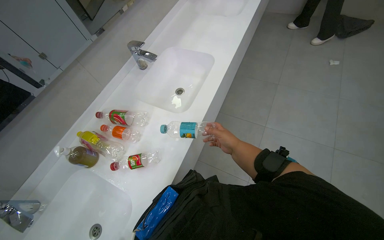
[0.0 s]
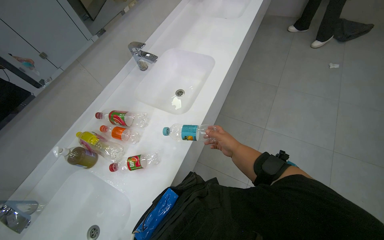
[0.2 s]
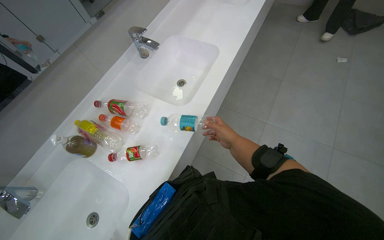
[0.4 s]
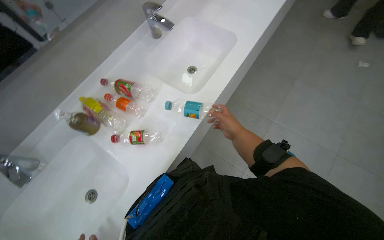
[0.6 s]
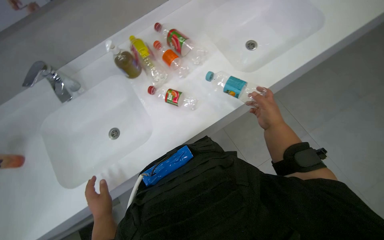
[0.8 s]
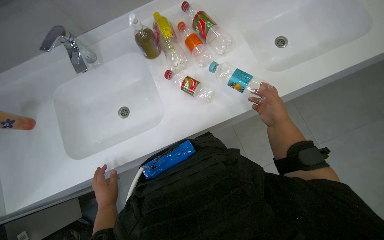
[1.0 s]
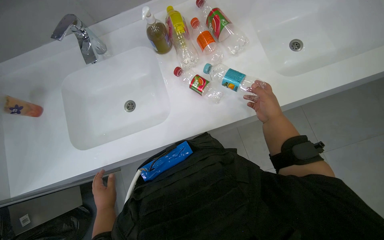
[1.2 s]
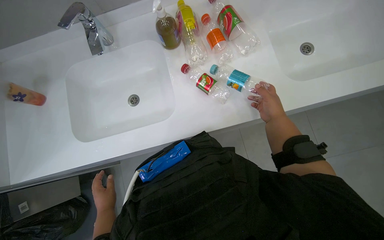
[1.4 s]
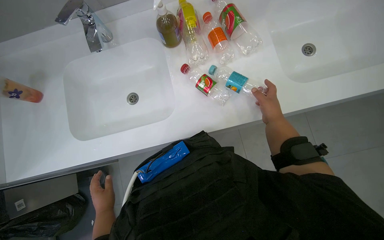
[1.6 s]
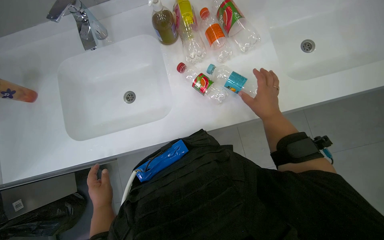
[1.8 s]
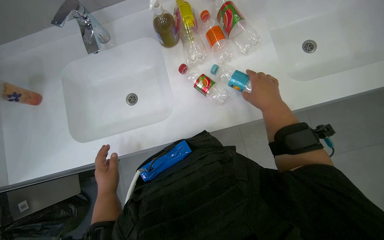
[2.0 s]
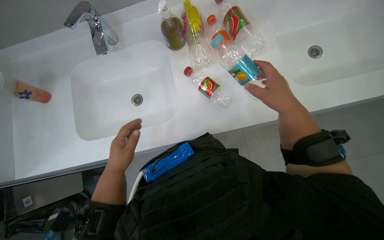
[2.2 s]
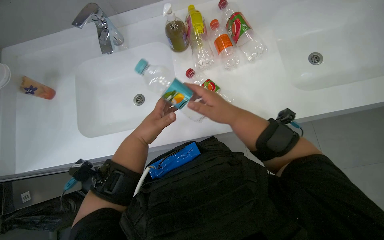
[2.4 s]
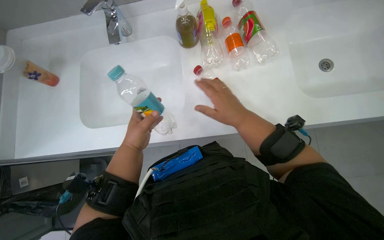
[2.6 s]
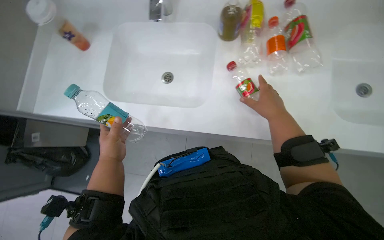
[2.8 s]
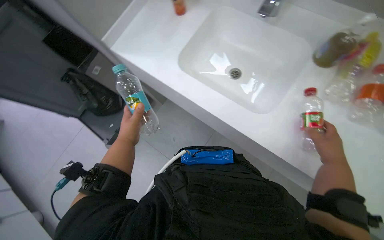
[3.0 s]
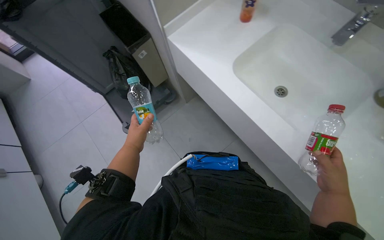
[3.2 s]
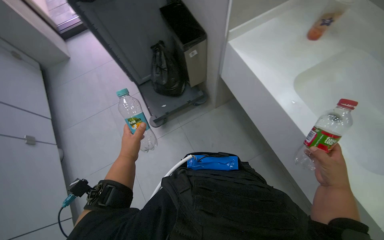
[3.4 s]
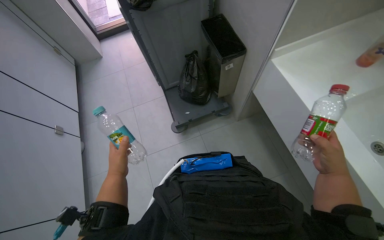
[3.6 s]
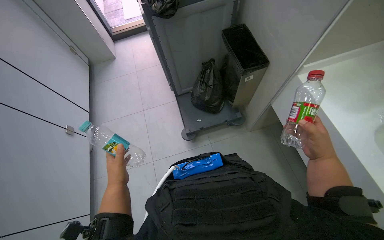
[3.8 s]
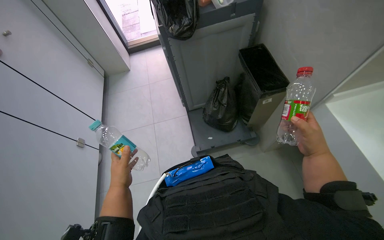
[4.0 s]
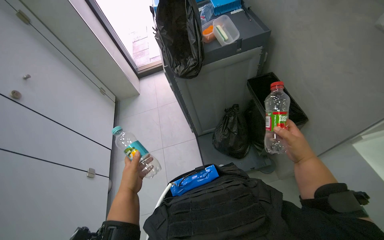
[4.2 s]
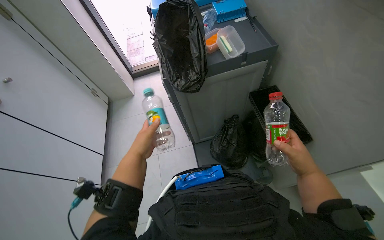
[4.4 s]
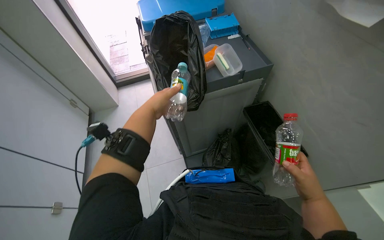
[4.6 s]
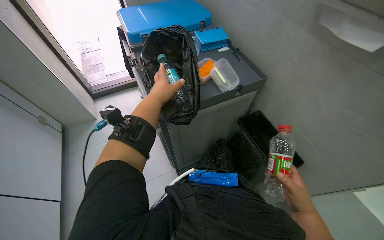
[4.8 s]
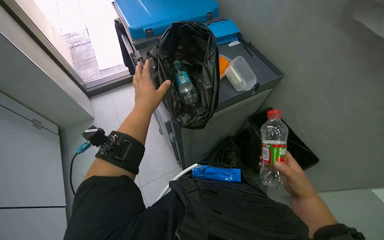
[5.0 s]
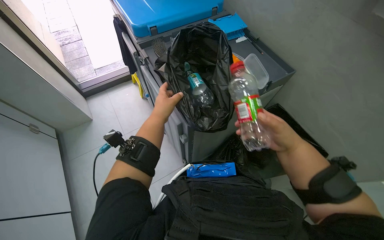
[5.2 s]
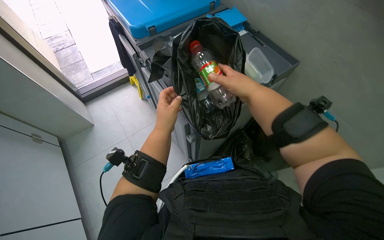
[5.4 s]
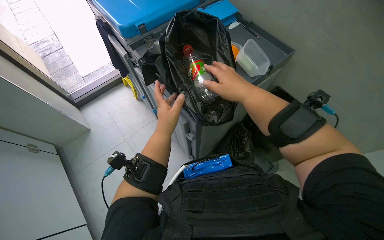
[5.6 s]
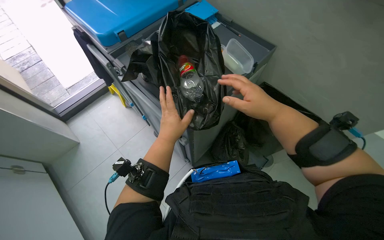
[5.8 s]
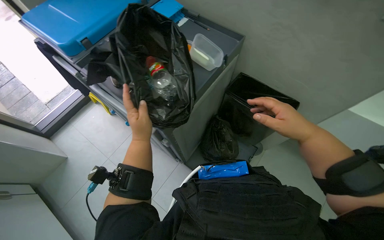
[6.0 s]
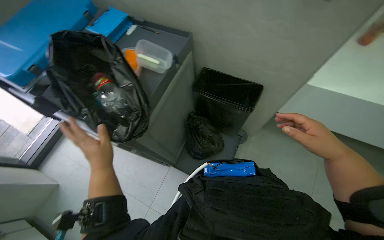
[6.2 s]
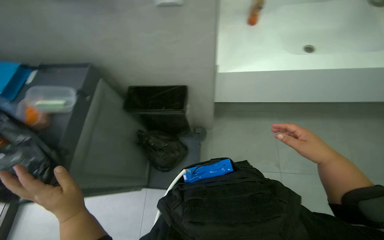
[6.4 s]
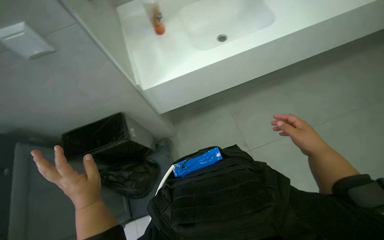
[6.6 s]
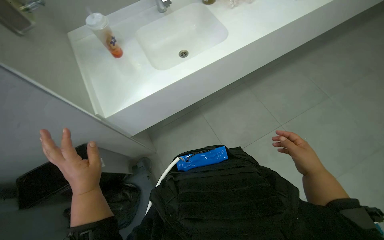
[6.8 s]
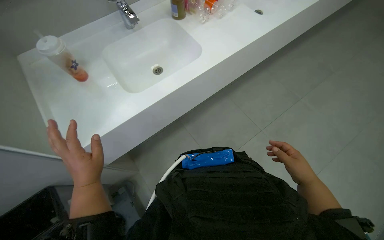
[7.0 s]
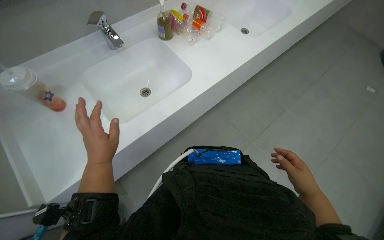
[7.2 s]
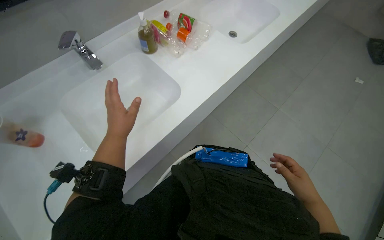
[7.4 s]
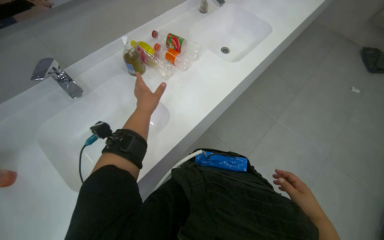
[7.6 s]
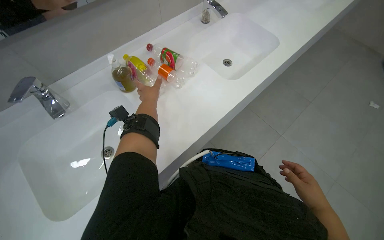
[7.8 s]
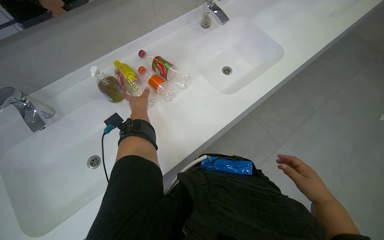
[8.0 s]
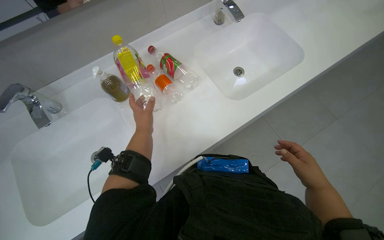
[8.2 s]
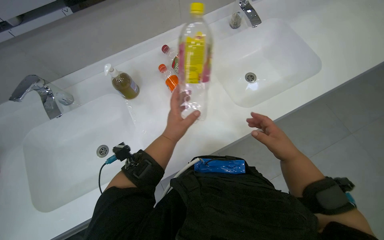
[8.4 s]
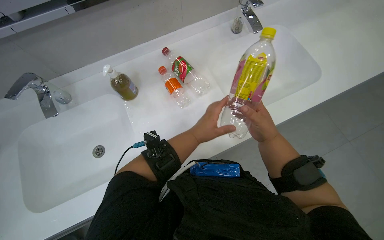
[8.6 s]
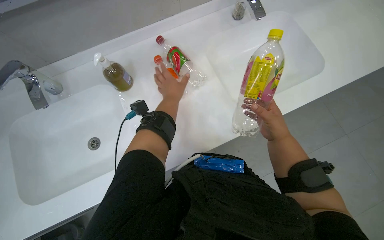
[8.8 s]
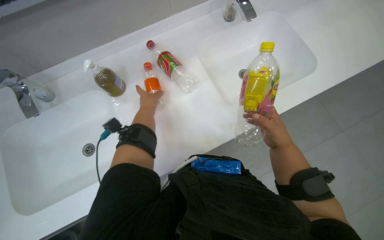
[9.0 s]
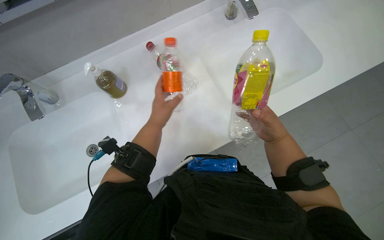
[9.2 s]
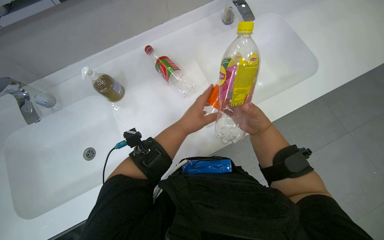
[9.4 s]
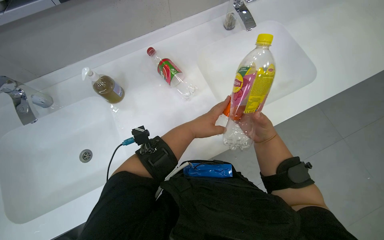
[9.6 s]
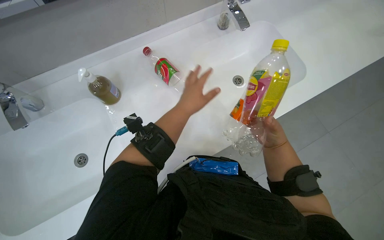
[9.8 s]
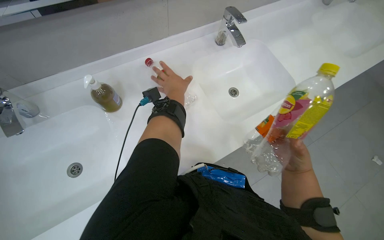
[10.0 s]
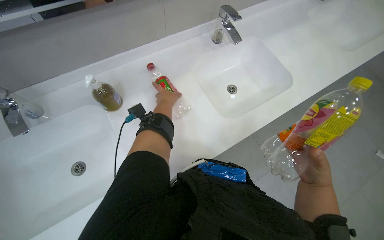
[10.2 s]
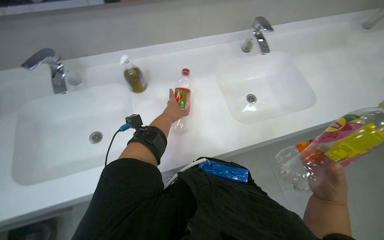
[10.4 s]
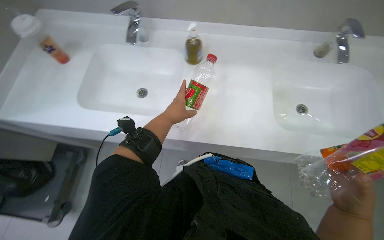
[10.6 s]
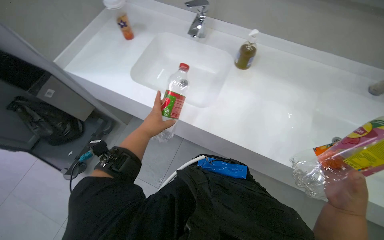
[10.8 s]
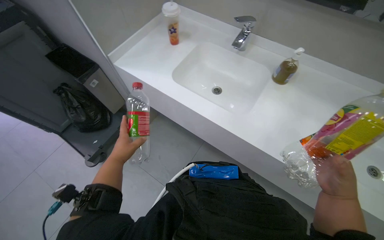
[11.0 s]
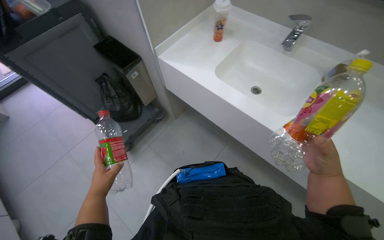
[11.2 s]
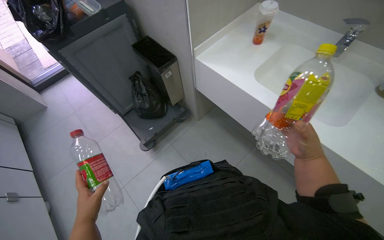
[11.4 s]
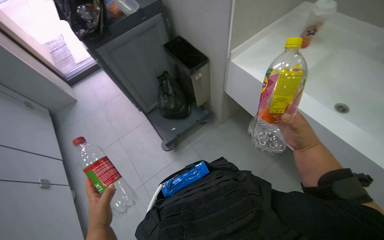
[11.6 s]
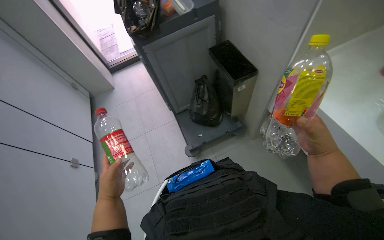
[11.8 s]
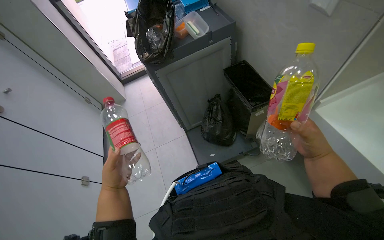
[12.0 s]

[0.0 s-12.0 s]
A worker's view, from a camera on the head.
Job: managing trash.
The whole recording: Collecting and disposing rinsed bottles. The worker collects rinsed bottles from the counter and places them into a trash bin.
0.0 to 1.6 s: The head turns to the left by roughly 50 degrees. The wearer looks approximately 25 degrees further downward.
1.6 to 3.0 s: The left hand is displaced up the picture by roughly 10 cm.
3.0 to 4.4 s: The wearer moves approximately 50 cm. The head rotates approximately 15 degrees to the left. The view tips upward by some 15 degrees.
4.4 to 6.0 s: The head rotates about 40 degrees to the right. The right hand is displaced to the left by roughly 25 cm, and moves roughly 30 cm up the picture and comes back, while the left hand shifts some 30 cm up the picture.
6.0 to 7.6 s: The head travels some 60 cm. The head rotates about 60 degrees to the right.
7.6 to 9.0 s: The wearer moves some 40 cm. The head turns to the left by roughly 20 degrees.
9.0 to 10.4 s: The right hand moves down the picture, roughly 10 cm.
10.4 to 12.0 s: The wearer moves some 80 cm. The wearer's head swings about 60 degrees to the left.

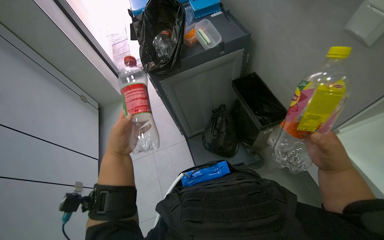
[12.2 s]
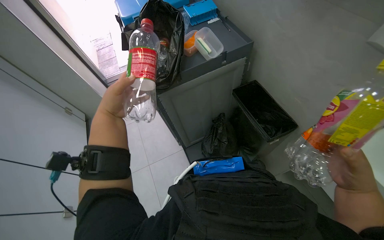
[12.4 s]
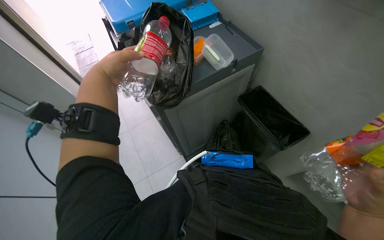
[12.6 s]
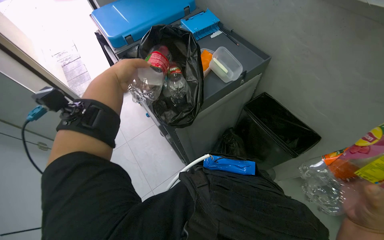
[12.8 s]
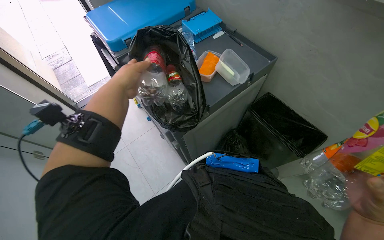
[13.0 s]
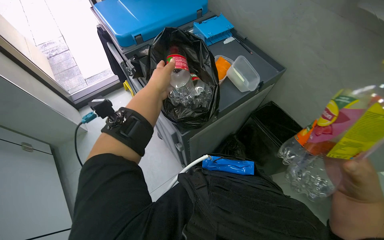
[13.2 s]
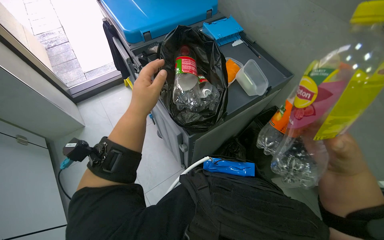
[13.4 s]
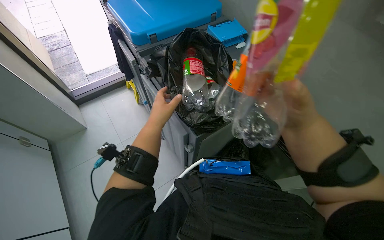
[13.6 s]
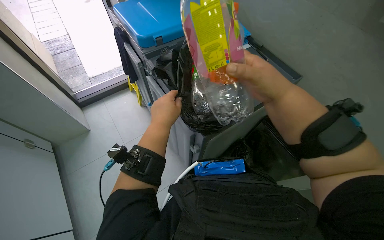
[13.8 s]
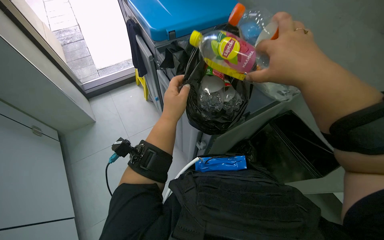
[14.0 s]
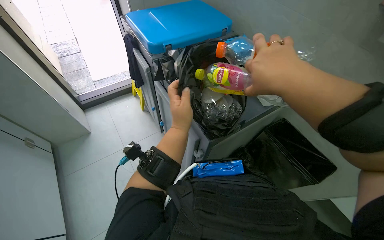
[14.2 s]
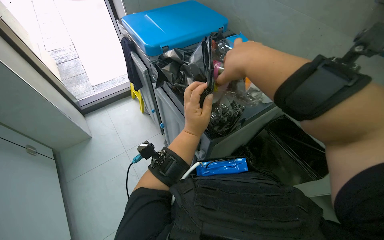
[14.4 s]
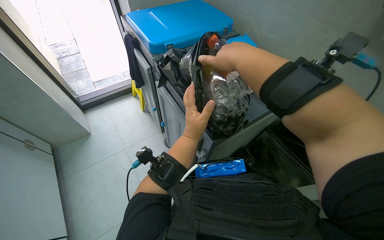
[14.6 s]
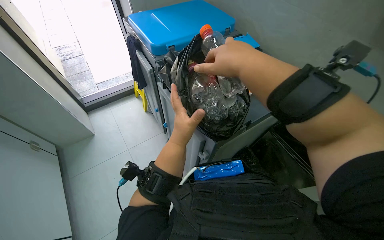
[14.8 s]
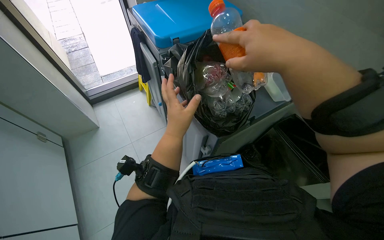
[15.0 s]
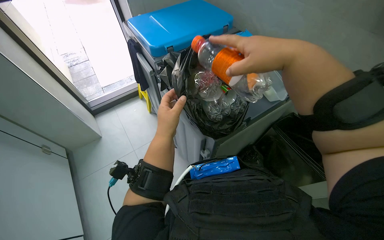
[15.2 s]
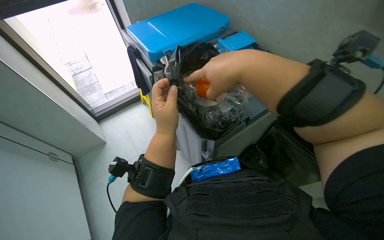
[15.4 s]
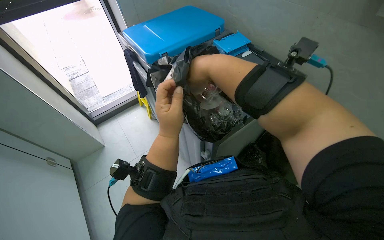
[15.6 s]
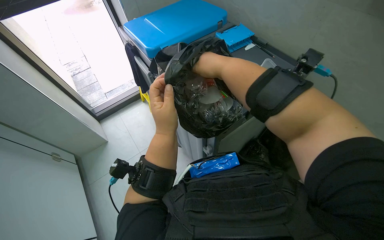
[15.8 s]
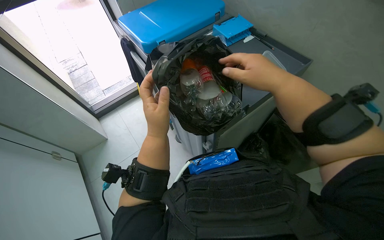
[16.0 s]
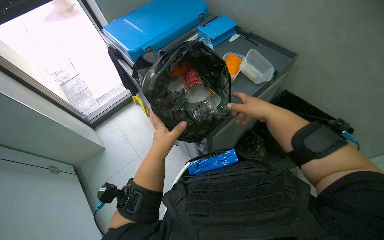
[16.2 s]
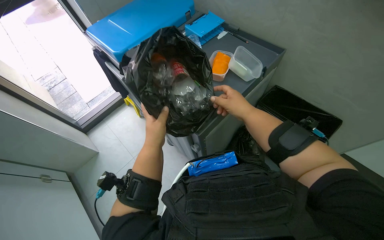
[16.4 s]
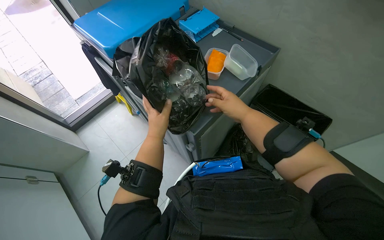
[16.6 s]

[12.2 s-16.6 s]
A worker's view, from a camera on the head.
Job: managing trash.
The whole recording: Collecting and disposing rinsed bottles. The worker collects rinsed bottles from the counter and places them into a trash bin.
12.2 to 13.6 s: The camera travels roughly 50 cm. The camera sweeps to the right, by roughly 15 degrees.
13.6 to 15.2 s: The right hand goes approximately 20 cm to the left, up the picture and nearer to the camera.
15.2 to 16.6 s: The right hand goes nearer and farther, approximately 20 cm each way, reversing 2 times.

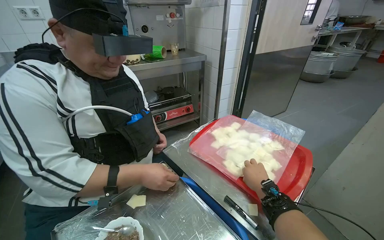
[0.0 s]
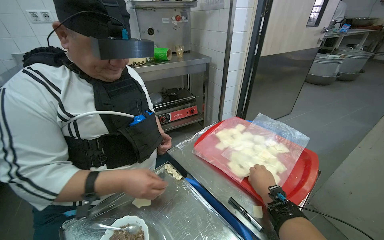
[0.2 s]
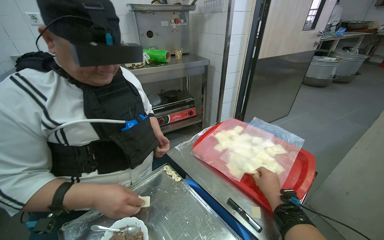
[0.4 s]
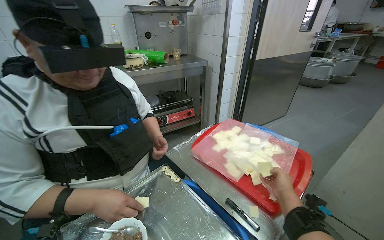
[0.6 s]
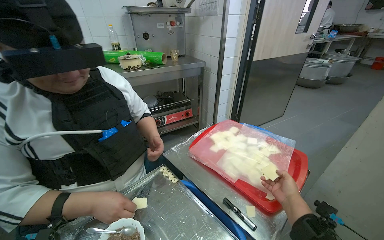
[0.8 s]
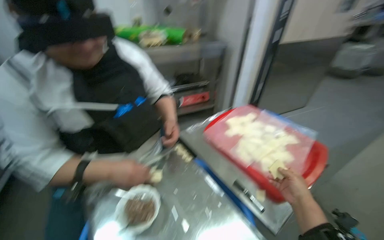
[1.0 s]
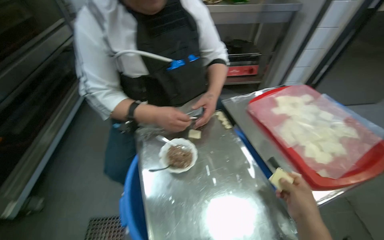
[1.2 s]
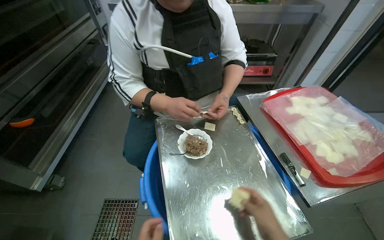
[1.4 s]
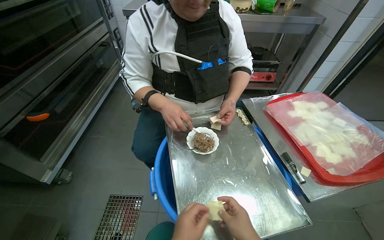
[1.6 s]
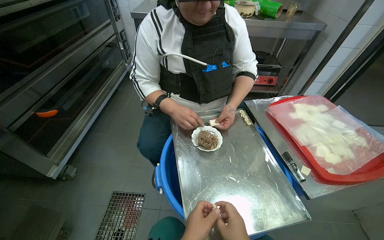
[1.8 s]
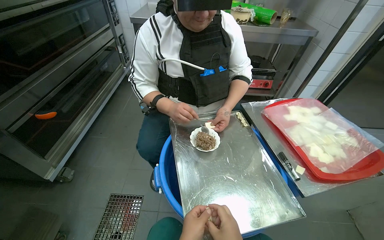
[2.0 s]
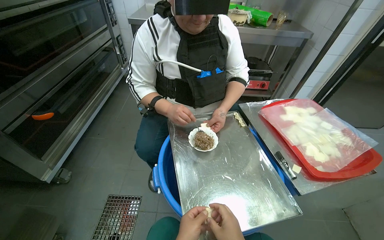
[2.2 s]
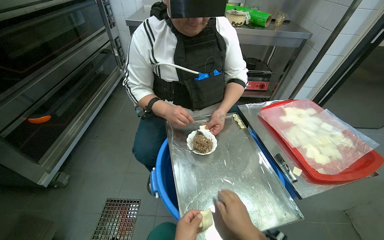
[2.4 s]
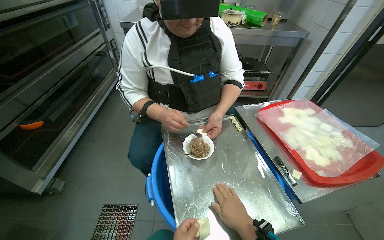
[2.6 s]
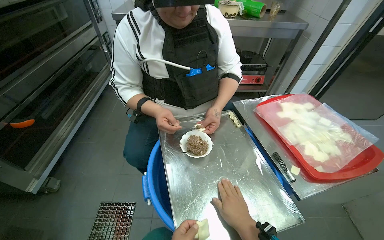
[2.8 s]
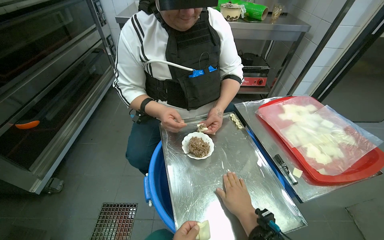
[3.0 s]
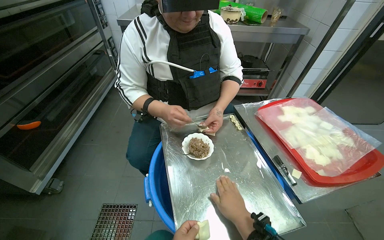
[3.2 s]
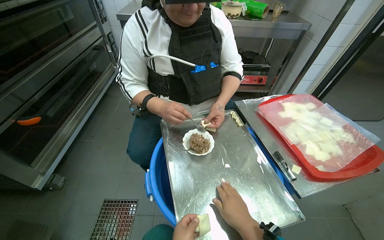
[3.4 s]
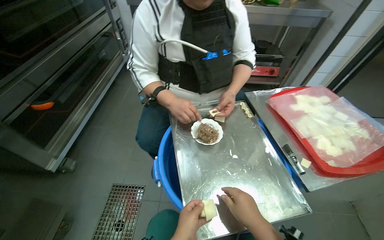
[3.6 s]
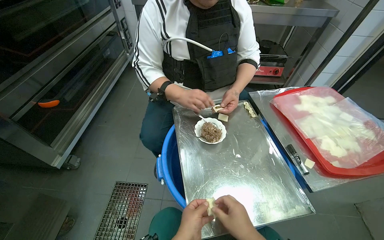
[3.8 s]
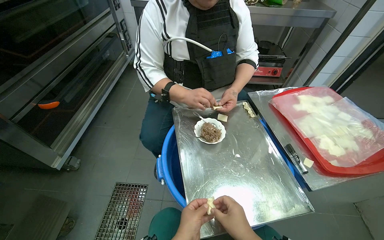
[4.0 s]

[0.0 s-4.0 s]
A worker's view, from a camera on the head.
Job: preparing food.
The whole recording: Preparing dumplings with filling. The worker continues to prepare dumplings by adding filling to dough pieces and shaping them.
0.0 to 1.4 s: The wearer looks about 30 degrees further to the left. The camera pitches downward, by approximately 15 degrees.
